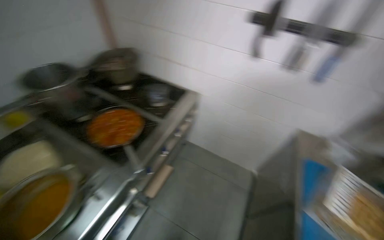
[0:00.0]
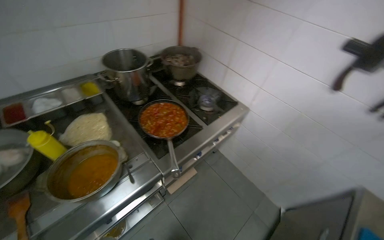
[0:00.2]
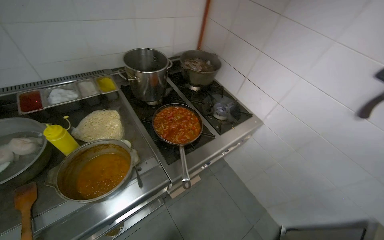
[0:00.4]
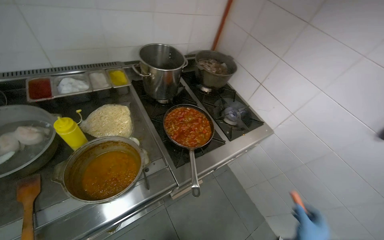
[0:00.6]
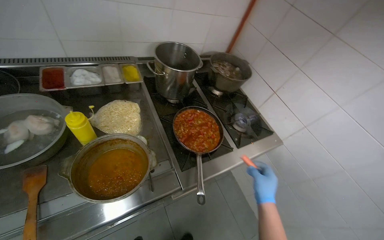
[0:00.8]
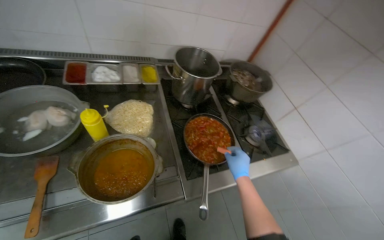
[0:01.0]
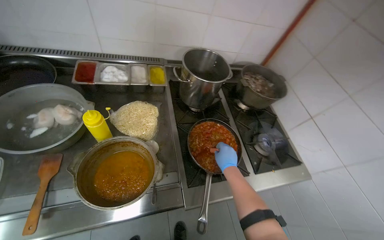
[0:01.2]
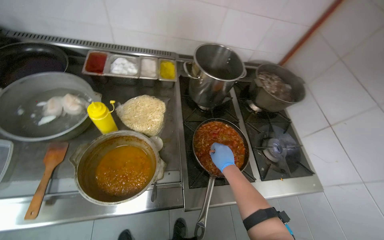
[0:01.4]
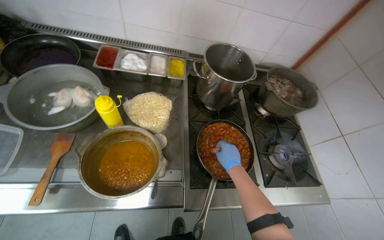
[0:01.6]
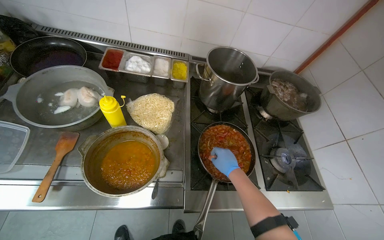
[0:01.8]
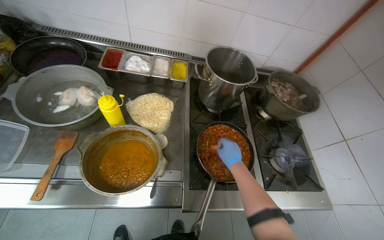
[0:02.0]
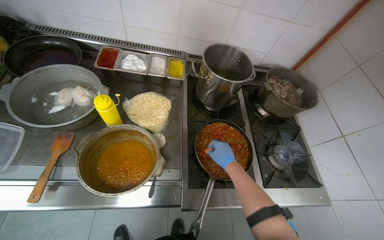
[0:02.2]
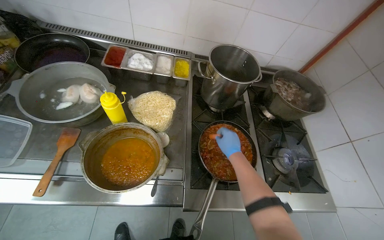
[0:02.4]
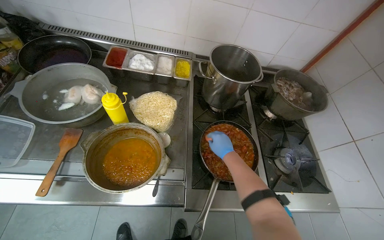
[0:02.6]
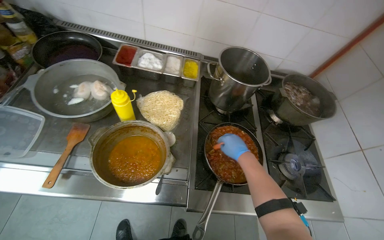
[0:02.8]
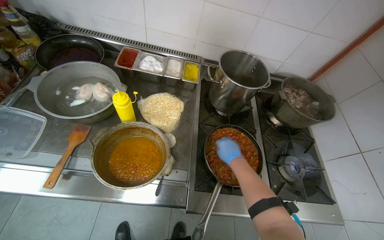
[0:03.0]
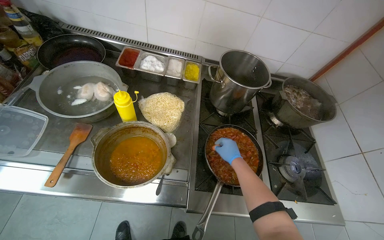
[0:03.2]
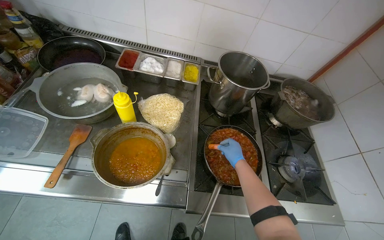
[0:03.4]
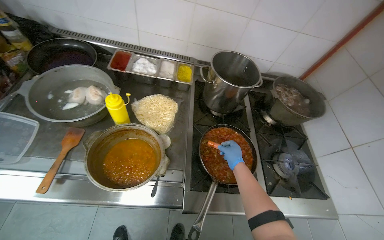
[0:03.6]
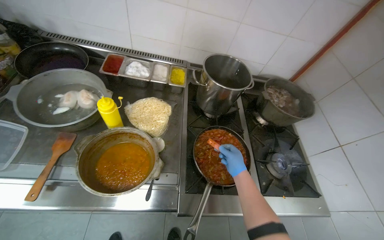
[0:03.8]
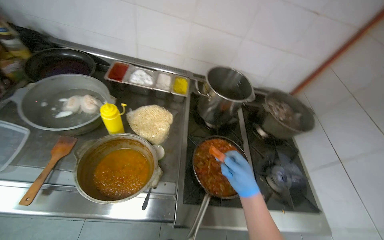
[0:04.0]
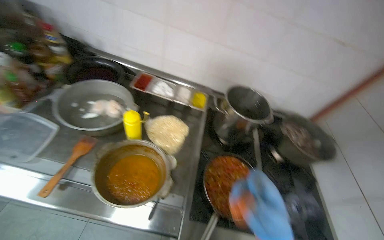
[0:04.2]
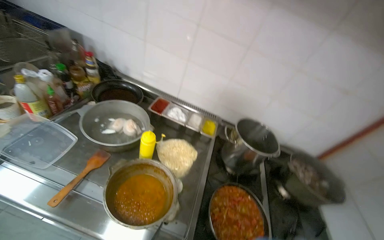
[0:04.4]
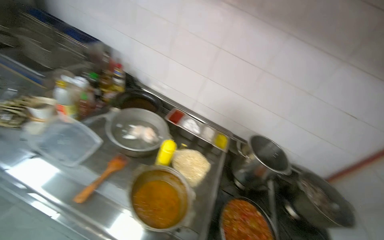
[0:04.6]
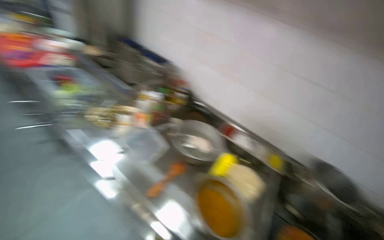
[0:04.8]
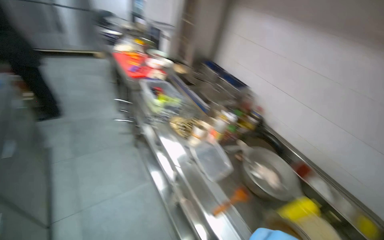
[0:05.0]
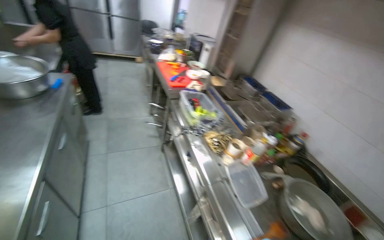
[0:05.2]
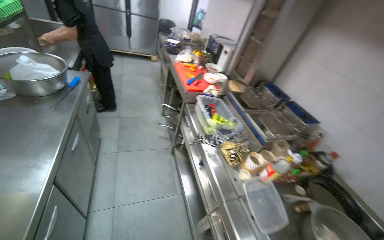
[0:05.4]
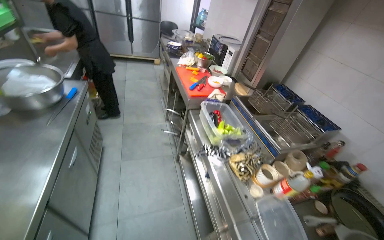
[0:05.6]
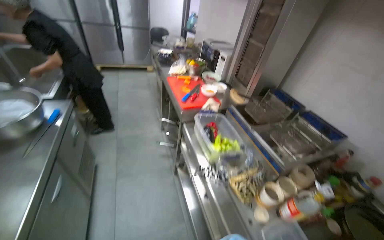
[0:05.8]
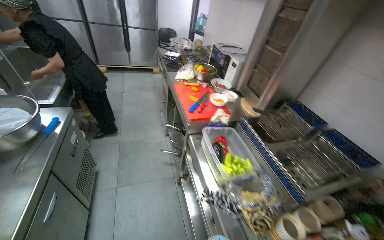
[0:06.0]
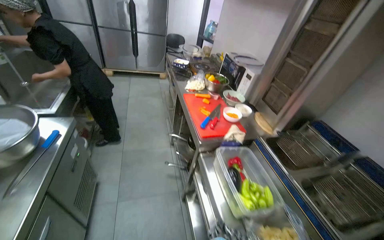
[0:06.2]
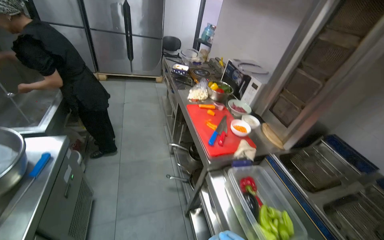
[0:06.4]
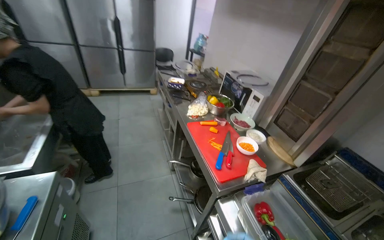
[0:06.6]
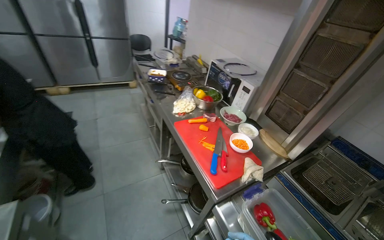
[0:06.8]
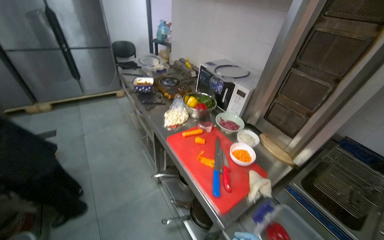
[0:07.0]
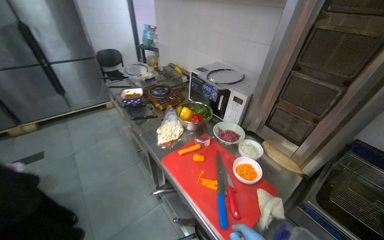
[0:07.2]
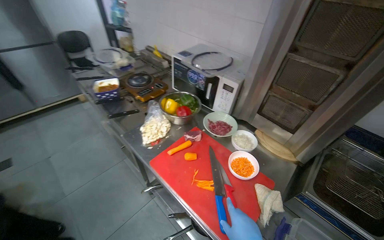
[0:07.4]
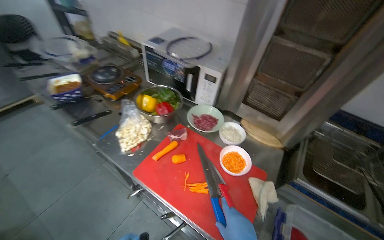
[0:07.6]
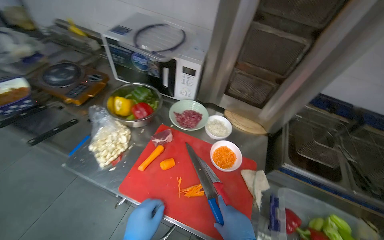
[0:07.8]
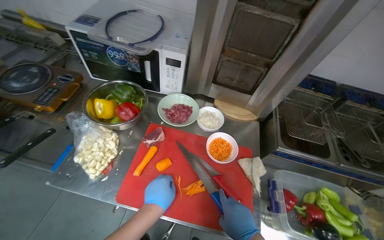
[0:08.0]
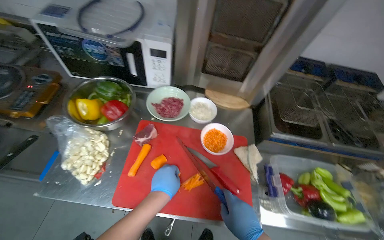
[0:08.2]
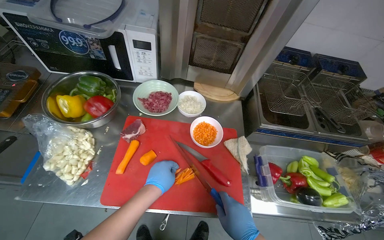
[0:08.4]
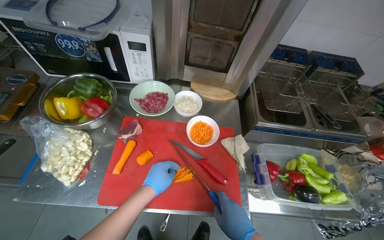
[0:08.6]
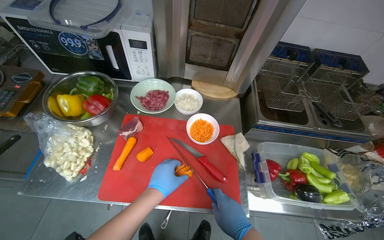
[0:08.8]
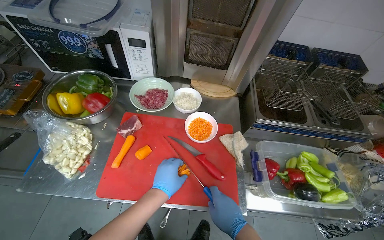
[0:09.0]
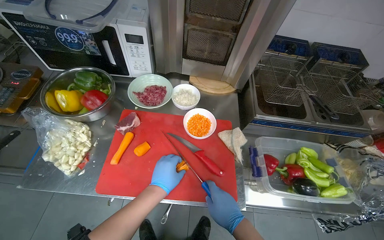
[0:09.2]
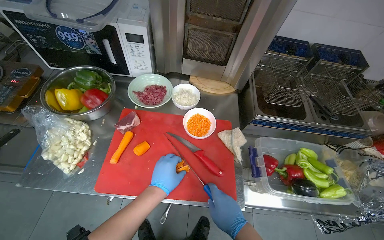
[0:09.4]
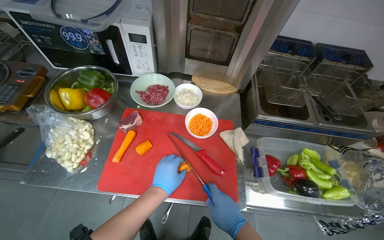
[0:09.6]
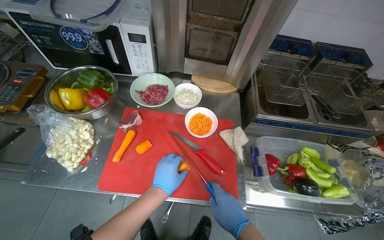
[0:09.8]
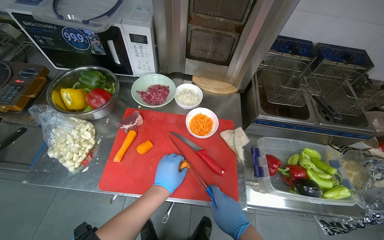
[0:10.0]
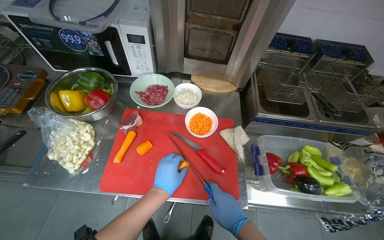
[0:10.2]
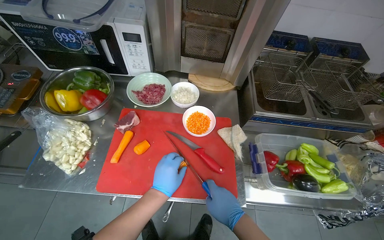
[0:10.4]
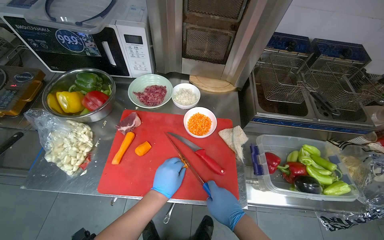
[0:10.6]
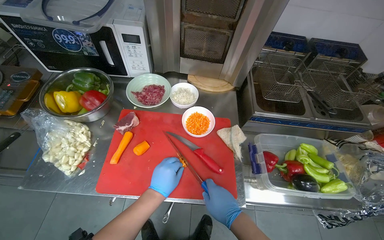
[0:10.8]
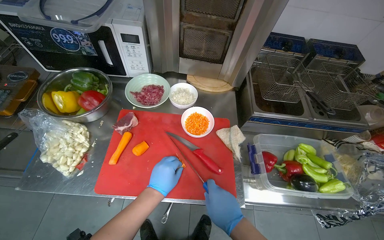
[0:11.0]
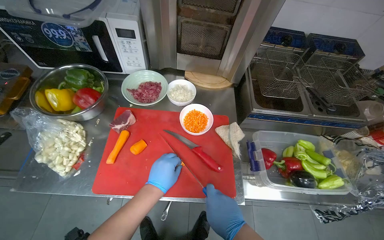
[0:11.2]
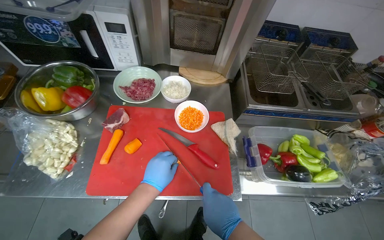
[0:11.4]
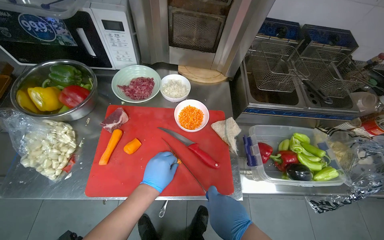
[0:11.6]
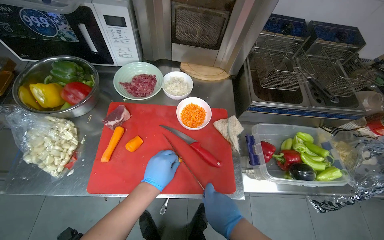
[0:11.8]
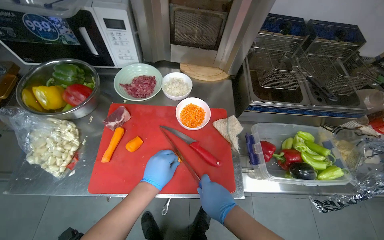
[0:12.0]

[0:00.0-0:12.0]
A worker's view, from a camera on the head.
Job: preparing food.
The whole recording: Chopping carrots into small pieces. The worker chops carrots into small pieces on a red cutting board and transfers them to a bowl.
0:00.0 to 0:01.6: The head turns to the left by roughly 60 degrees.
0:03.0 to 0:04.4: The wearer looks approximately 20 degrees further upward.
0:04.4 to 0:06.0: The camera is carried some 90 cm. The wearer looks about 55 degrees further to the left. The wearer looks about 15 degrees further upward.
0:06.0 to 0:07.6: The head travels some 90 cm. The wearer's head swings some 40 degrees to the right.
0:09.0 to 0:12.0: The hands make small movements and keep their place.

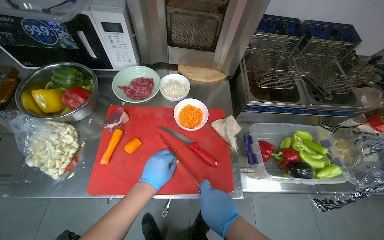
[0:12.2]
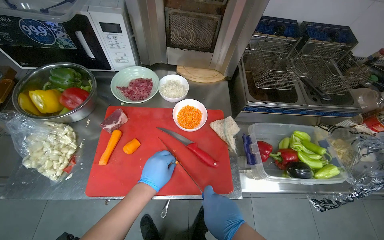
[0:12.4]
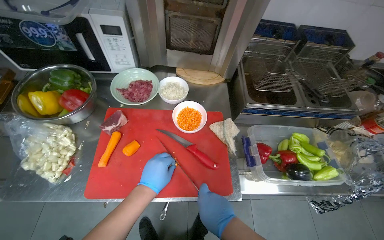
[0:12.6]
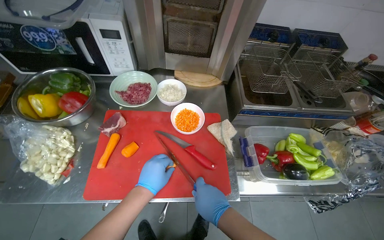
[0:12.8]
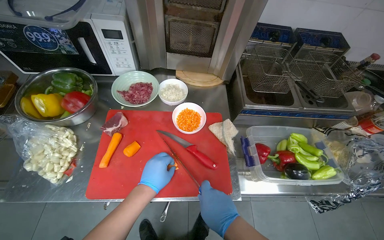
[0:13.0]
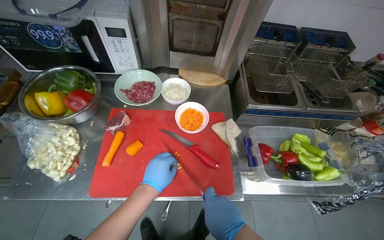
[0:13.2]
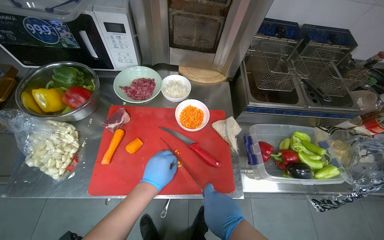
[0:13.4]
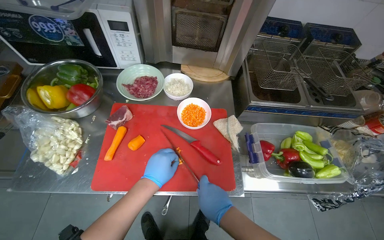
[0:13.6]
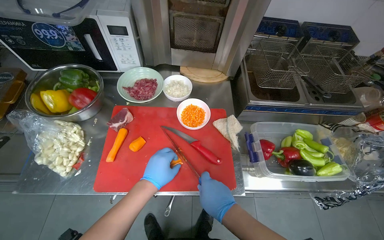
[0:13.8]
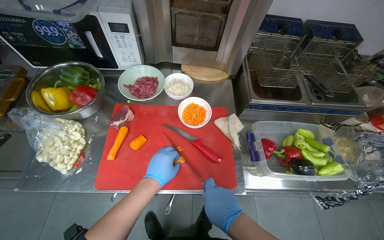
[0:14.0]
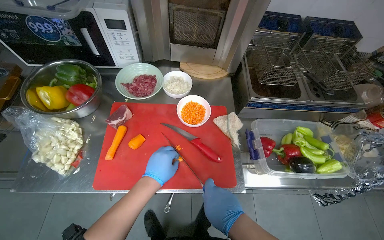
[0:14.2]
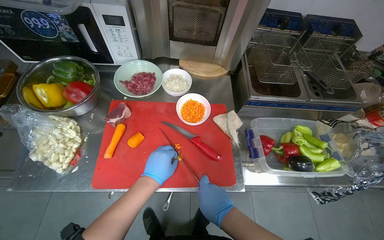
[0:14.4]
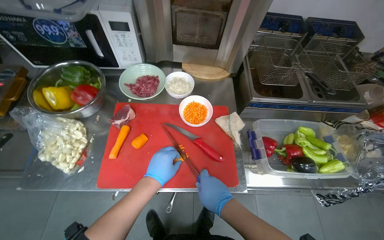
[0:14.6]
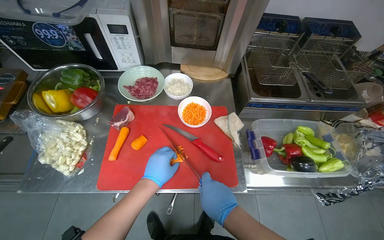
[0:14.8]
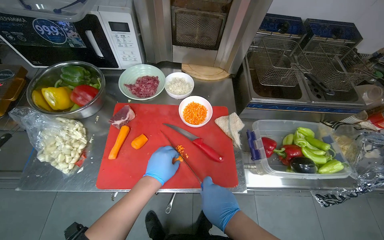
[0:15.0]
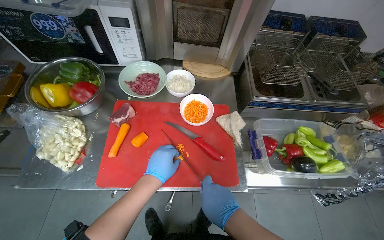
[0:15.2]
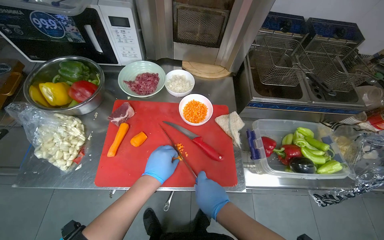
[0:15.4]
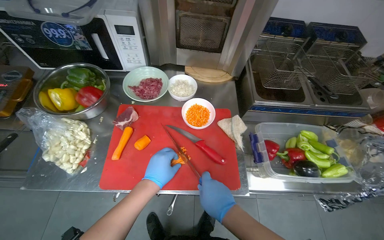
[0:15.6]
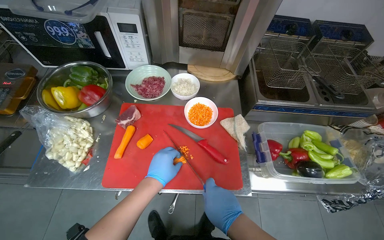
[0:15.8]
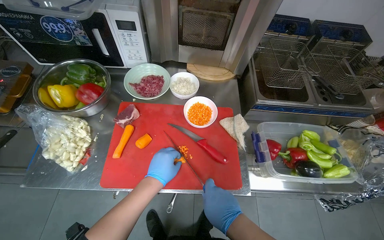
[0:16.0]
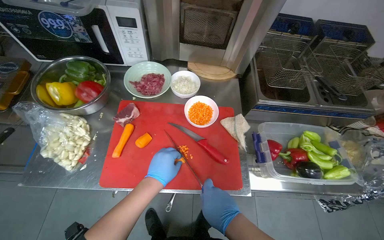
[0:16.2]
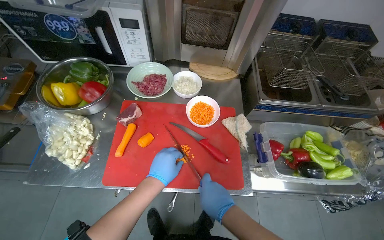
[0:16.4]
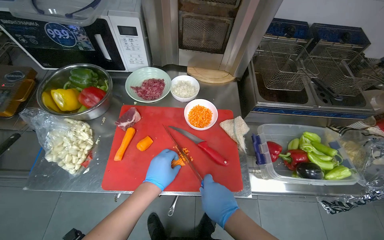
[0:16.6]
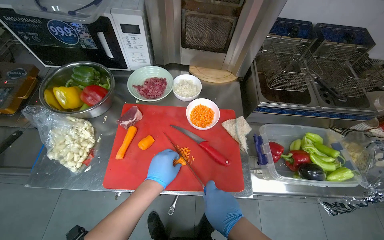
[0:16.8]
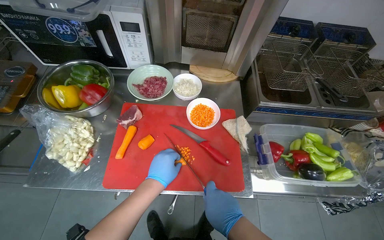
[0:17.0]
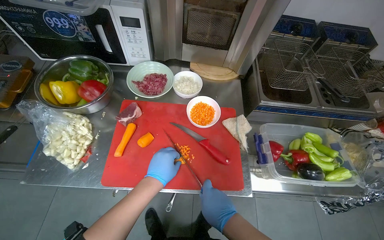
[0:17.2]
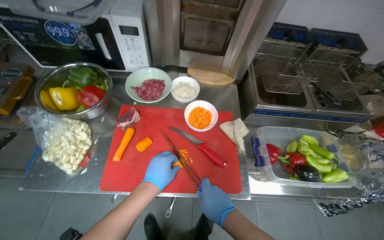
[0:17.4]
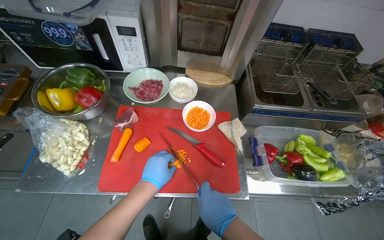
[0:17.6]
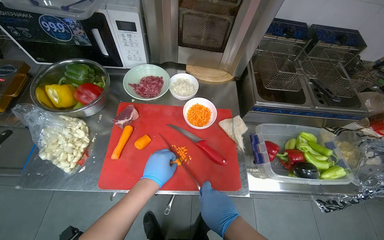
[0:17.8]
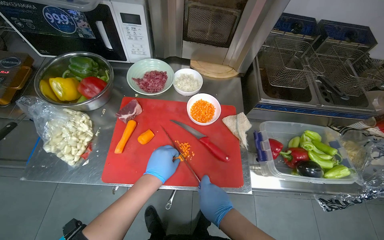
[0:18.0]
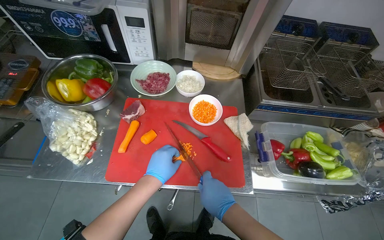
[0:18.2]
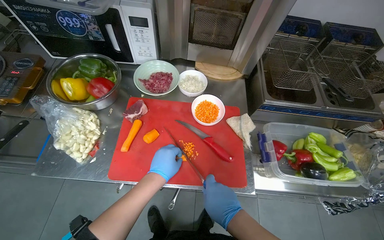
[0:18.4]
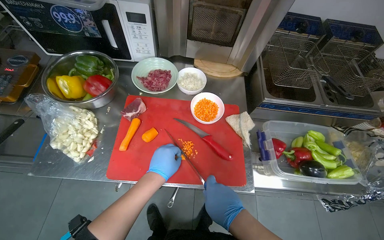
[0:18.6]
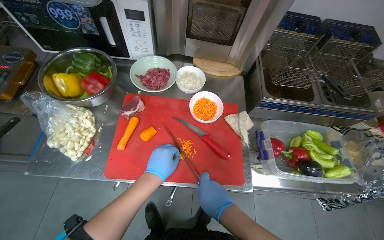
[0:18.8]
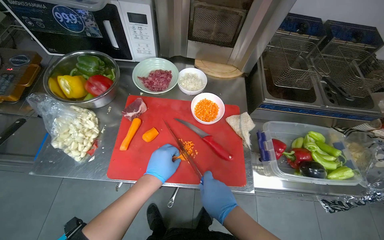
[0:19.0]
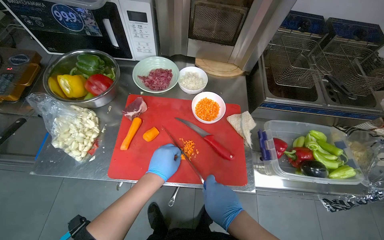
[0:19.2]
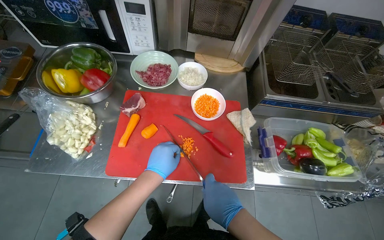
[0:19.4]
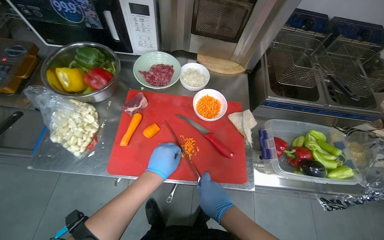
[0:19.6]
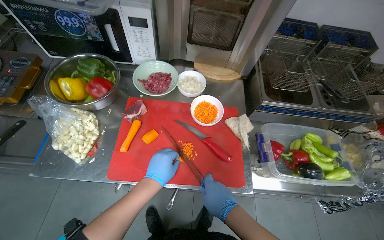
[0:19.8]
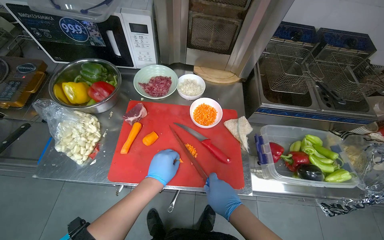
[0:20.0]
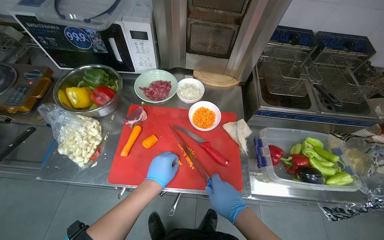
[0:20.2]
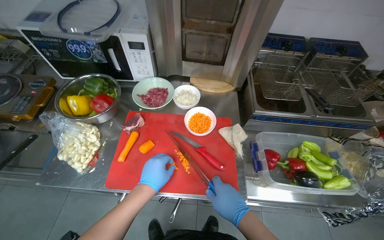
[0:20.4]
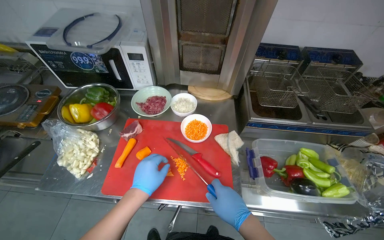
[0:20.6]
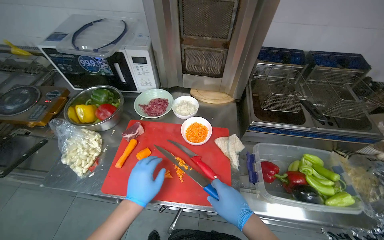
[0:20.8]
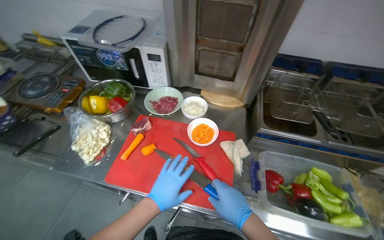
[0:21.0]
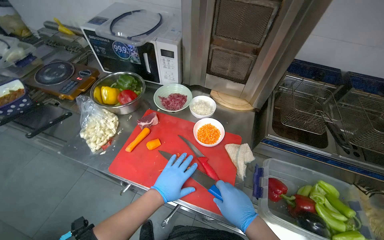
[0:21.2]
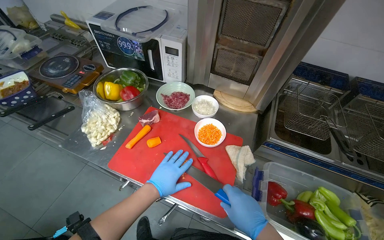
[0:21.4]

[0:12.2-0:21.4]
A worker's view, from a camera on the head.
Job: preparing food.
The whole recording: Chopping carrots into small pieces. The worker chops carrots into small pieces on a red cutting board and transfers them to a bowl.
0:12.2 to 0:19.8: The hands make small movements and keep their place.
0:19.8 to 0:21.4: The wearer's head swings roughly 20 degrees to the left. The right hand moves to the right, about 15 cm.
